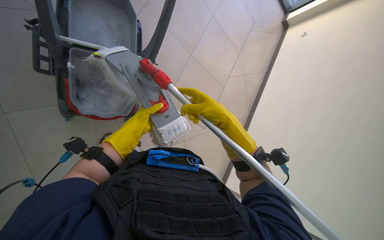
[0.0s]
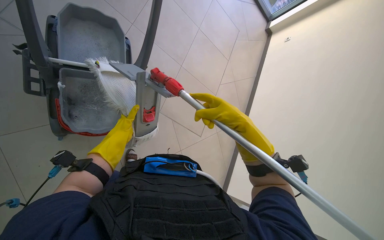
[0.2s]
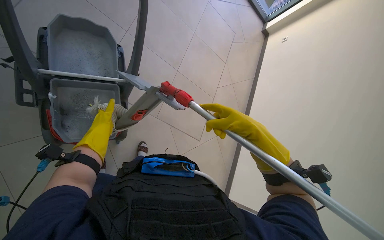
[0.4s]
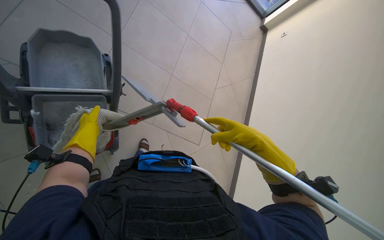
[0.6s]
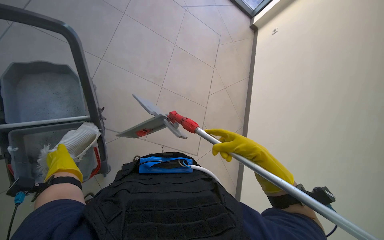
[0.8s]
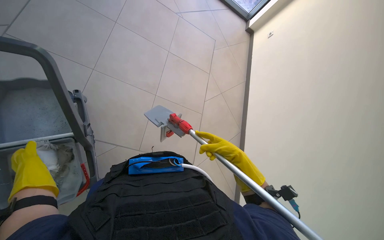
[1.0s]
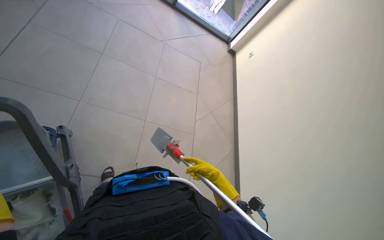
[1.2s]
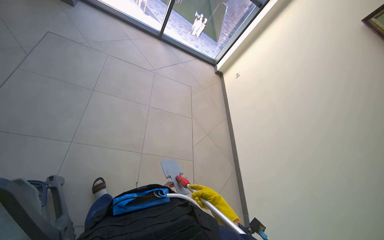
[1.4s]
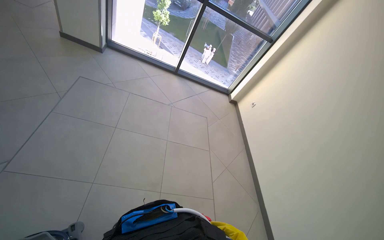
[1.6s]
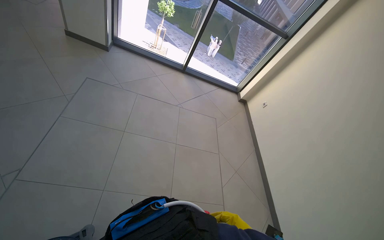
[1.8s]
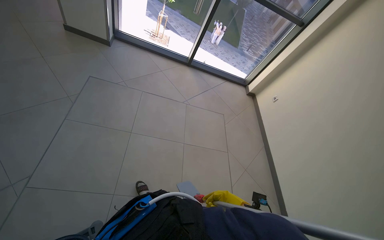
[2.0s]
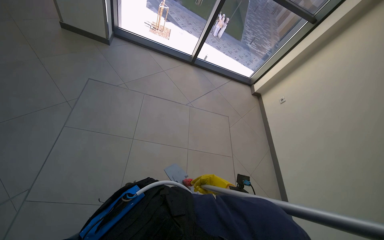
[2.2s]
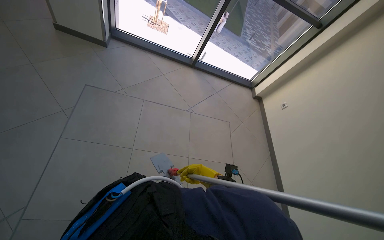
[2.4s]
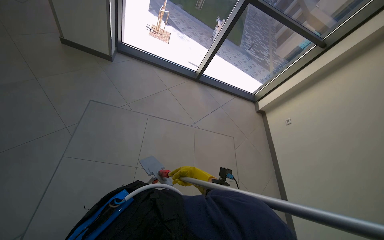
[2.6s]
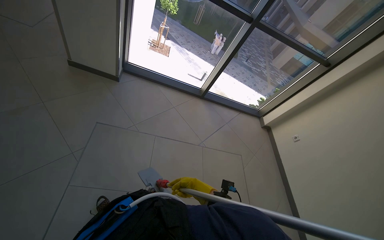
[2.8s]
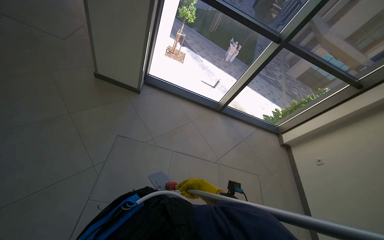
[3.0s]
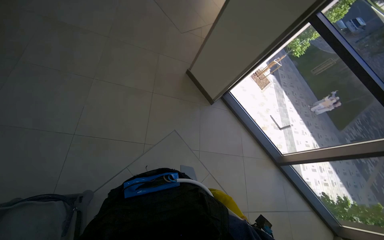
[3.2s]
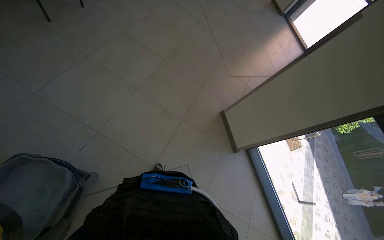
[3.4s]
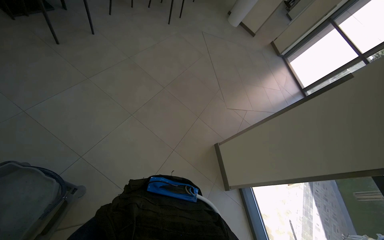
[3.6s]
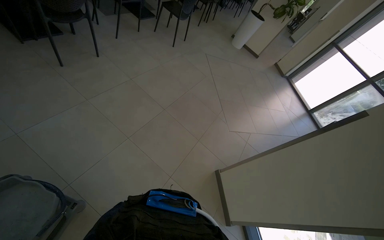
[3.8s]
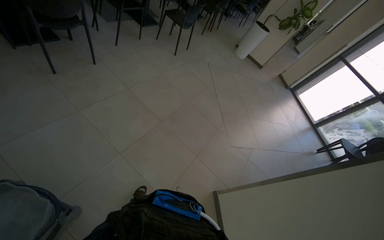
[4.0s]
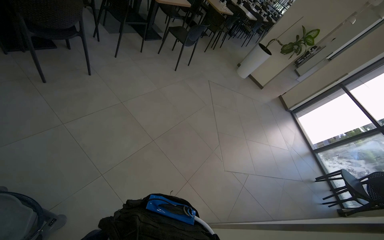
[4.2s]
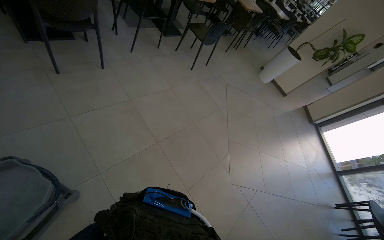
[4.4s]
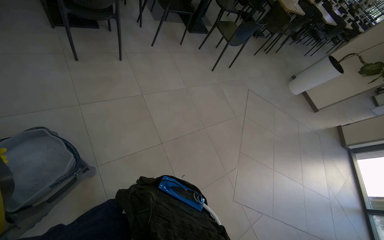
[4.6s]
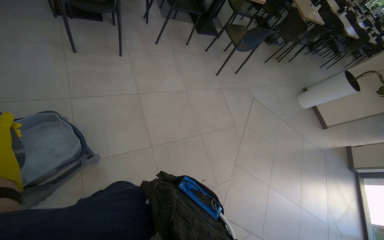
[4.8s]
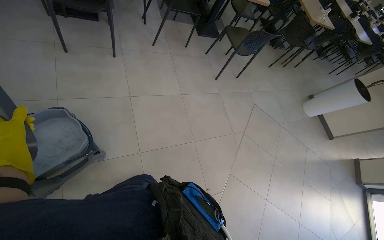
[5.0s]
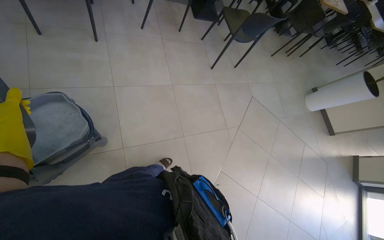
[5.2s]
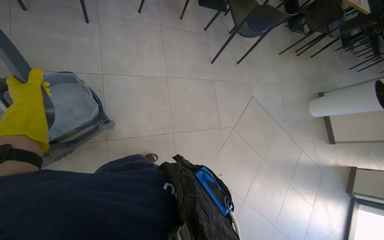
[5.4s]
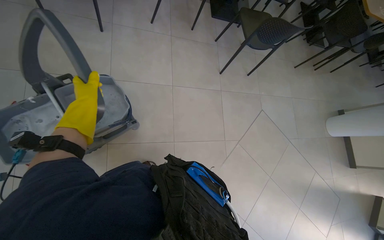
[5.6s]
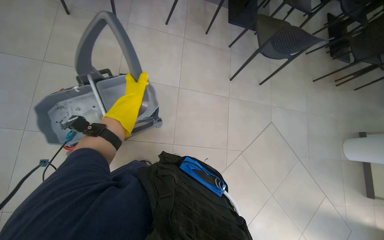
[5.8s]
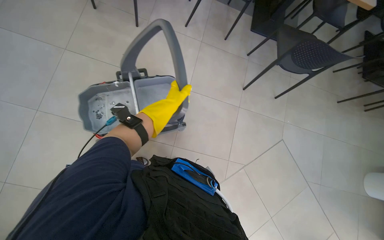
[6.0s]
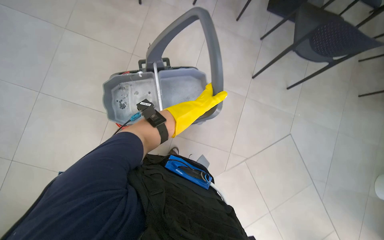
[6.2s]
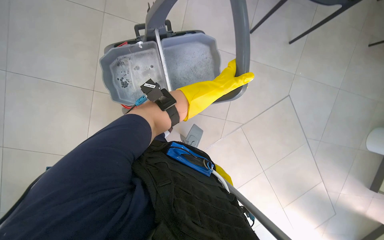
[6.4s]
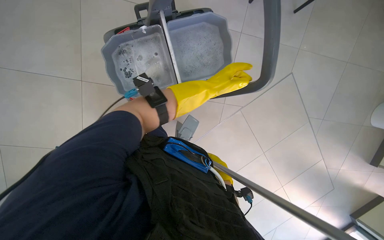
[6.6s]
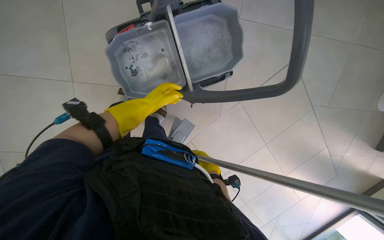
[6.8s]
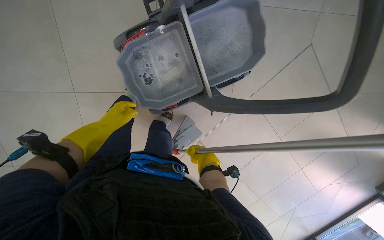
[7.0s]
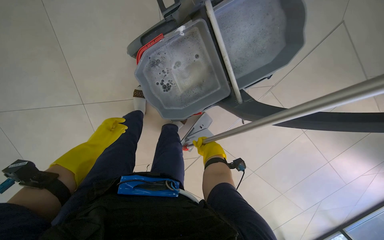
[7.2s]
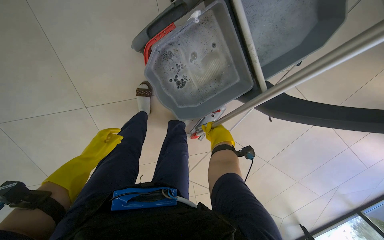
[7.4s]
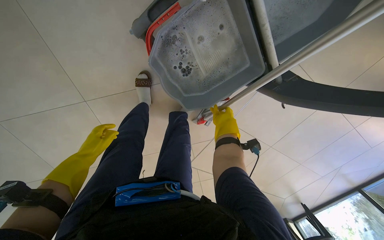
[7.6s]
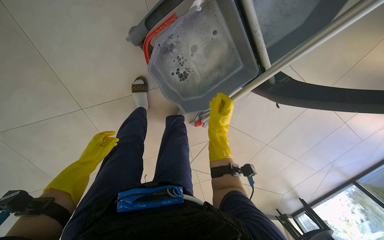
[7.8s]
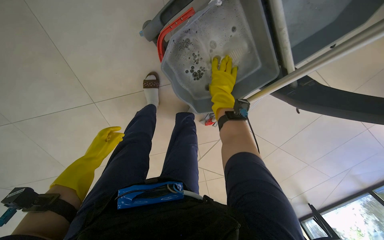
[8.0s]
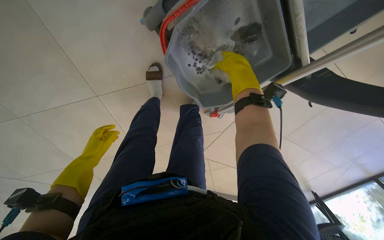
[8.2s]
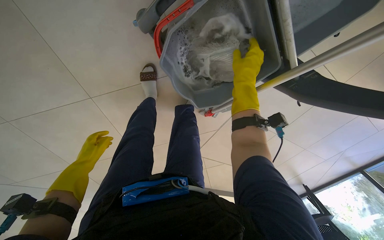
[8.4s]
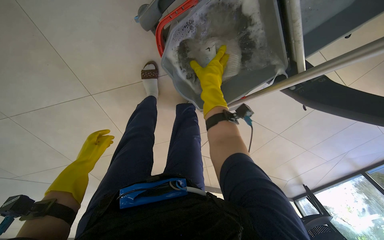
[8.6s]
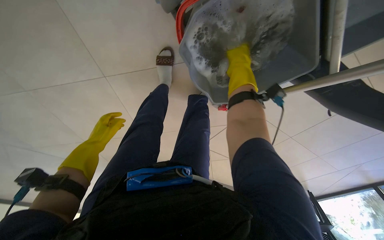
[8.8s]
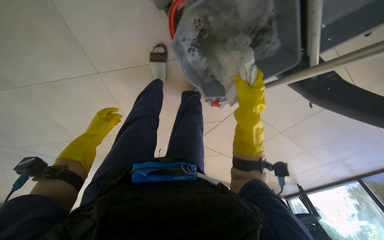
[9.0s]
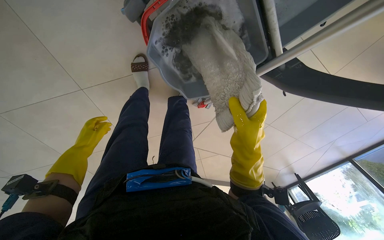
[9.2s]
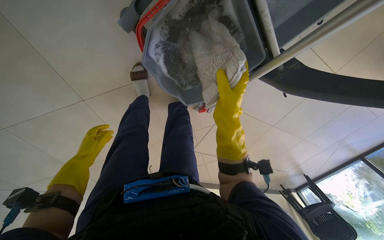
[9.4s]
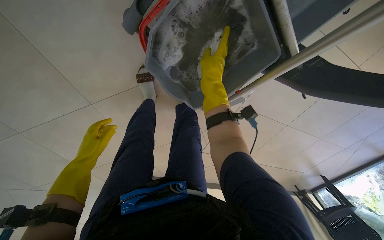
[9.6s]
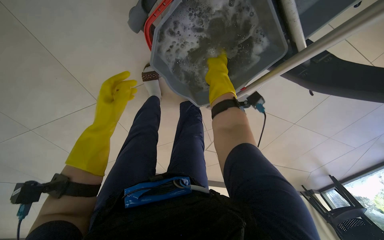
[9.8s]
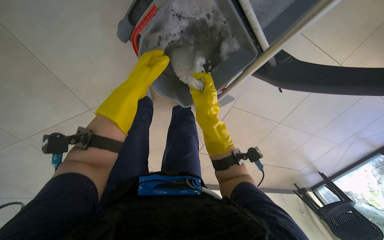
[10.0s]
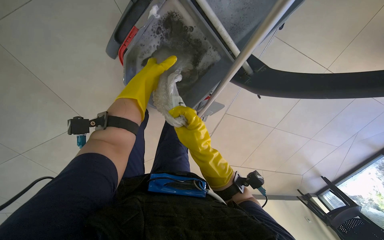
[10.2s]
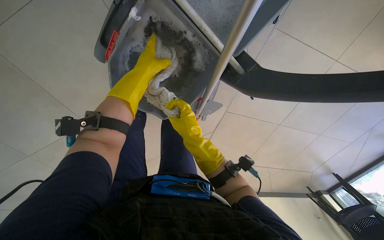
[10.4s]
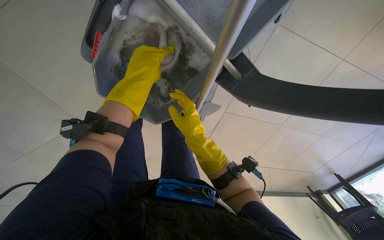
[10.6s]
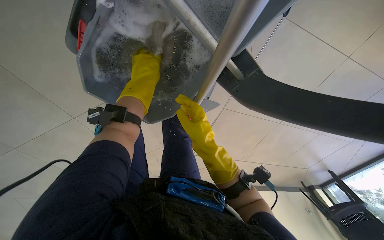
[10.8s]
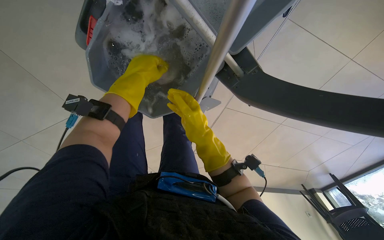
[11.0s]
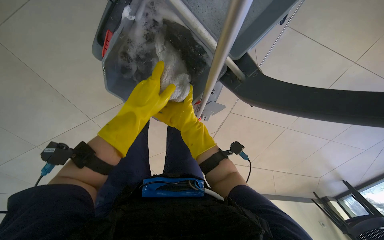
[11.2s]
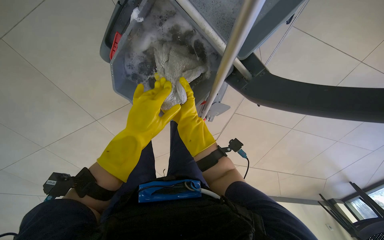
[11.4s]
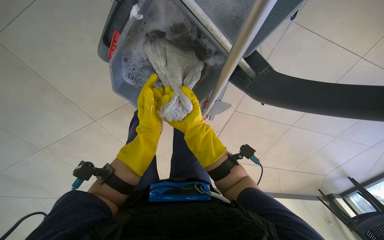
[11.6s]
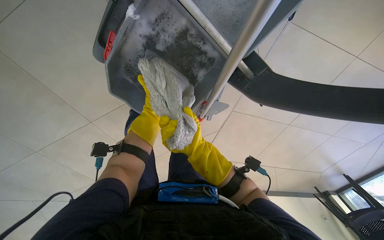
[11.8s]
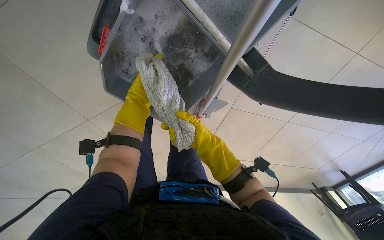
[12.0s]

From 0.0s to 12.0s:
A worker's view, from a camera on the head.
Job: preparing cleaning supplies.
The whole recording: Preparing mop for cleaning. The worker removes the mop head, cleans it in the bucket, and reattaches it to the handle.
From 0.0s to 1.6s: The wearer's head swings approximately 25 degrees to the right. The view tilts about 30 degrees upward.
From 1.6s to 3.0s: The head travels some 1 m.
From 3.0s to 4.4s: The wearer moves some 50 cm. The wearer looks about 80 degrees further to the left. The camera pitches upward, by about 35 degrees.
From 4.4s to 6.0s: The wearer moves about 1 m. The wearer looks roughly 50 degrees further to the left.
From 6.0s to 7.6s: The camera is carried some 60 cm. The camera pitches downward, by about 35 degrees.
From 7.6s to 9.0s: The view tilts approximately 10 degrees downward. The right hand goes approximately 15 cm nearer to the camera.
From 9.0s to 10.4s: The right hand moves up and down the picture over some 20 cm, changing direction 2 times. The left hand shifts approximately 50 cm to the right, up the picture and nearer to the camera.
From 10.4s to 12.0s: The left hand heads down the picture, covering about 10 cm.

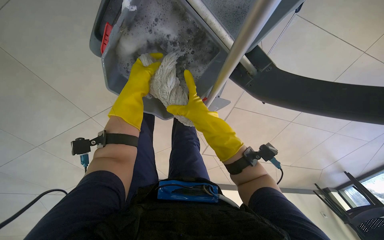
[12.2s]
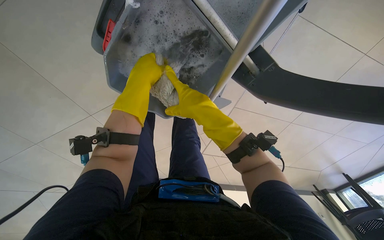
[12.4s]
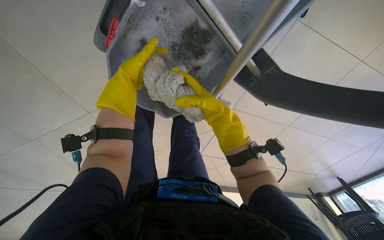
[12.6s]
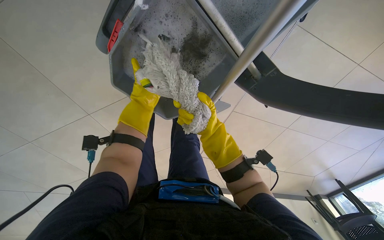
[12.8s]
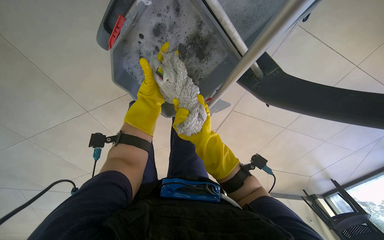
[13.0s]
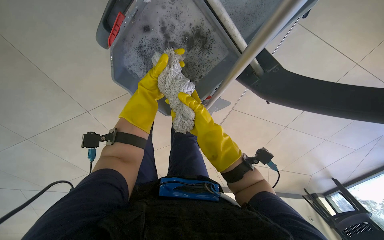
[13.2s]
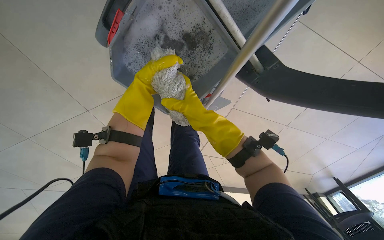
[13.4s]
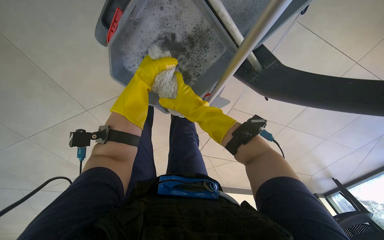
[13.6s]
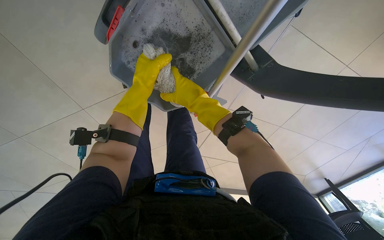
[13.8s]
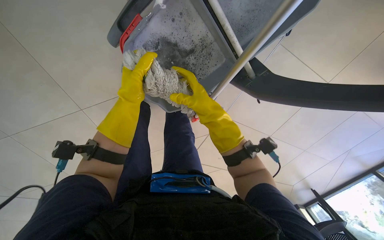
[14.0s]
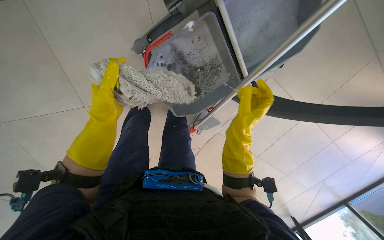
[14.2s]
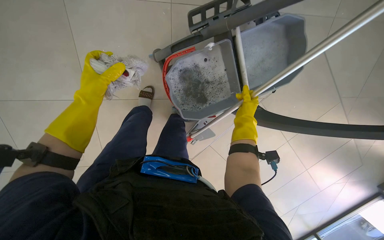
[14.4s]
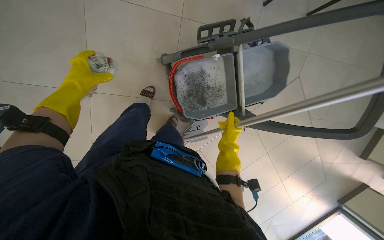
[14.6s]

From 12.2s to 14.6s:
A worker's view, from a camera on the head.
Job: preparing cleaning supplies.
The whole recording: Preparing mop for cleaning. The worker removes the mop head, cleans it in the bucket, and reattaches it to the handle.
From 12.2s to 13.4s: The right hand moves approximately 10 cm farther from the camera and comes back.
From 13.4s to 14.6s: The camera is carried approximately 50 cm. The view swings roughly 20 degrees to the right. The view tilts some 20 degrees upward. The scene turns approximately 30 degrees clockwise in the picture.

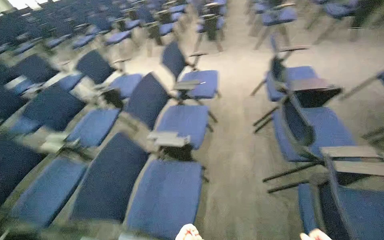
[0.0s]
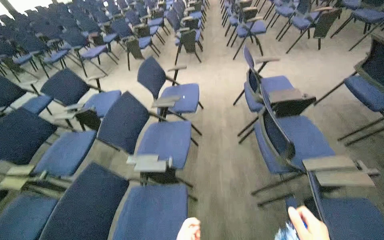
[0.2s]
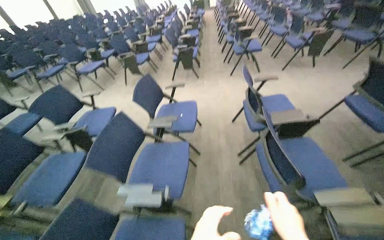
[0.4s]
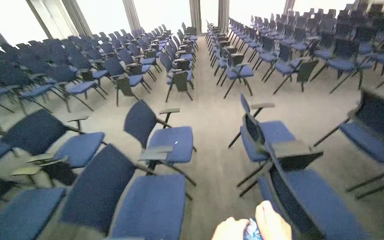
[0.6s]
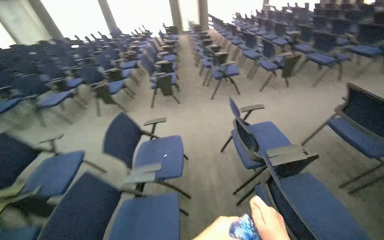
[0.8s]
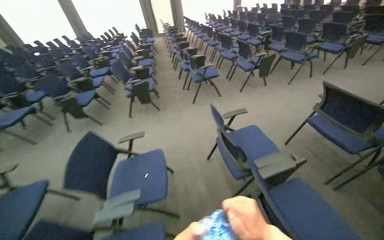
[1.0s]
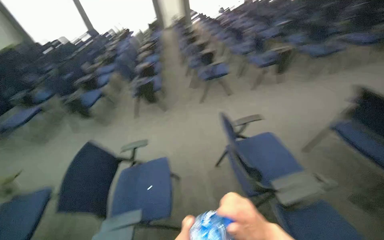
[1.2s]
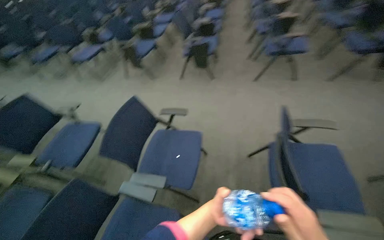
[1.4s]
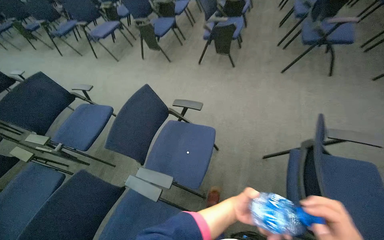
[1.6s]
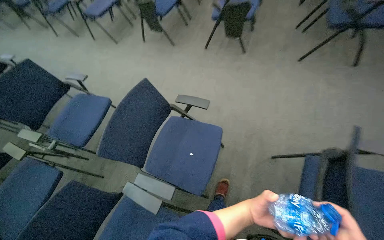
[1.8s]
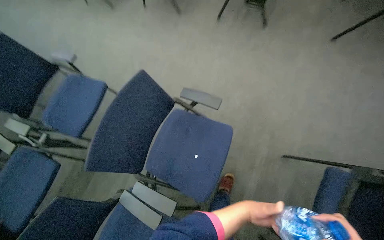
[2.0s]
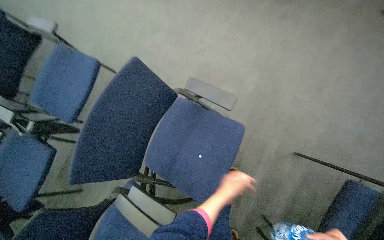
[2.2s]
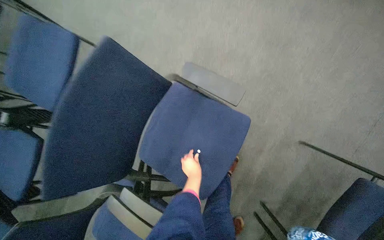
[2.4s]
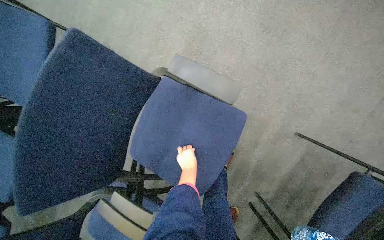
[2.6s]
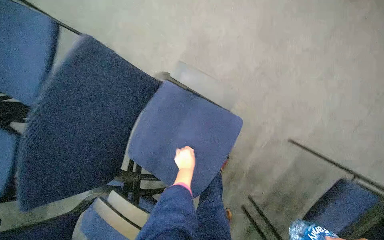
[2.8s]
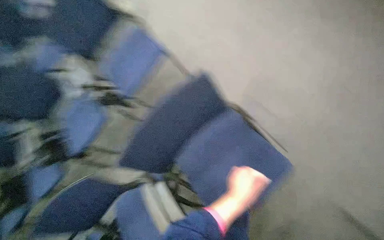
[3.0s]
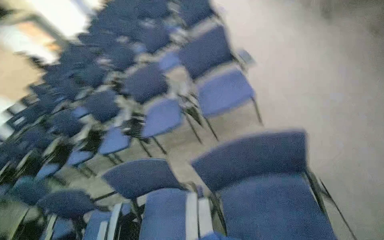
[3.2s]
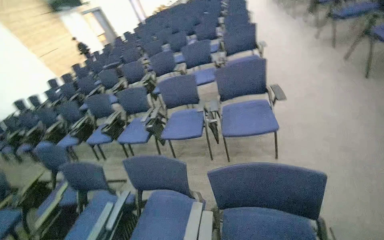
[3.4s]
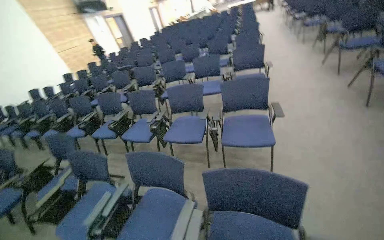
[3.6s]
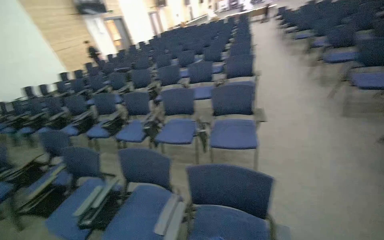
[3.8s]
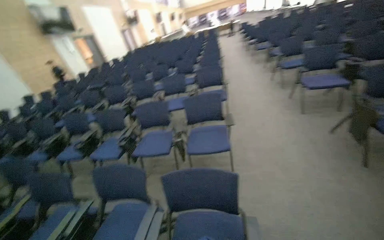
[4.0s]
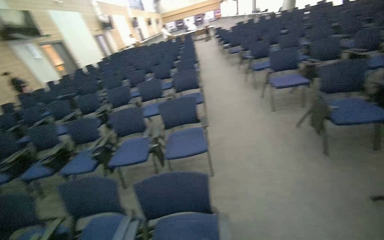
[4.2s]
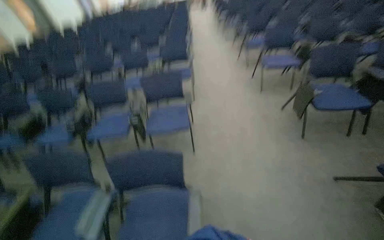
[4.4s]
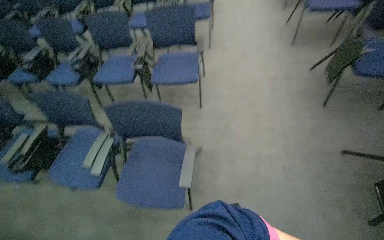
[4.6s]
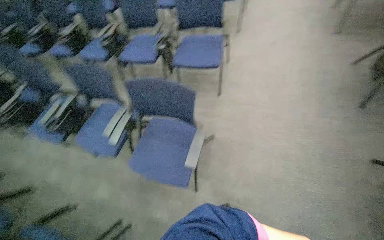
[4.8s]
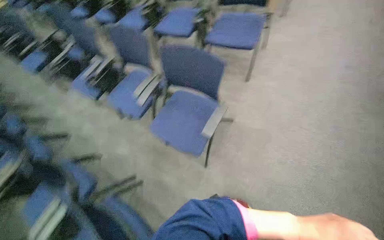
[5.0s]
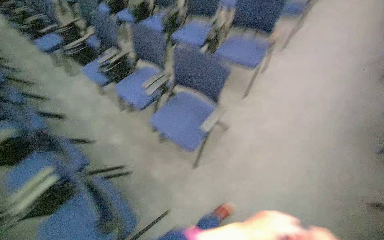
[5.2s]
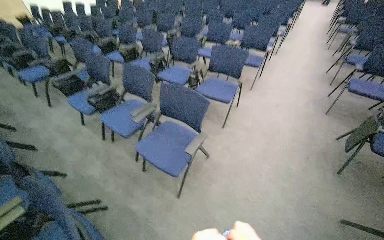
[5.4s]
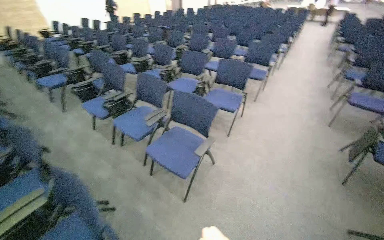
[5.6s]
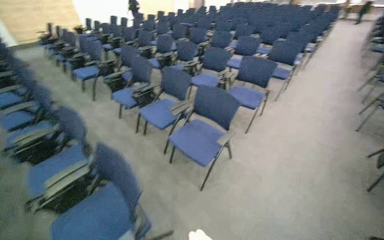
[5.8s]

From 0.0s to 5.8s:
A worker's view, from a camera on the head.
Job: managing trash.
The whole recording: Collecting and disposing of trash. The worker collects small pieces of trash from the floor and a ledge, then disposes of them in a trash can.
From 0.0s to 1.4s: The wearer moves about 1 m.
From 1.4s to 2.8s: The wearer moves some 80 cm. The view tips downward by roughly 45 degrees.
From 2.8s to 4.4s: The camera is carried about 40 cm. The head rotates about 50 degrees to the left. The view tips upward by approximately 20 degrees.
From 4.4s to 5.8s: The camera travels roughly 60 cm. The wearer looks roughly 40 degrees further to the left.
